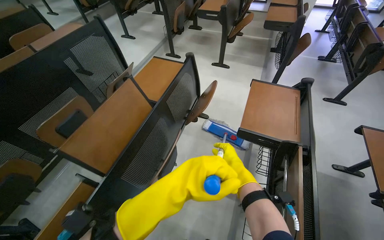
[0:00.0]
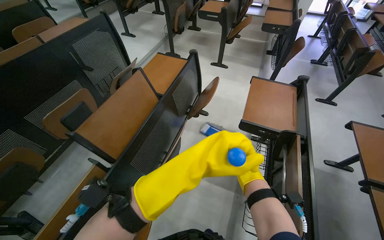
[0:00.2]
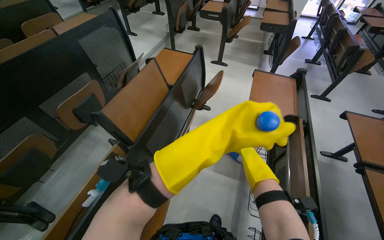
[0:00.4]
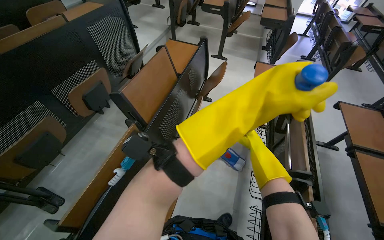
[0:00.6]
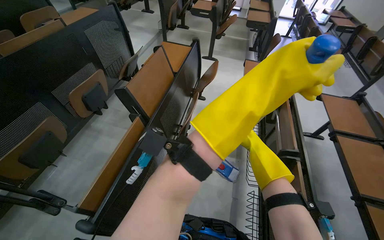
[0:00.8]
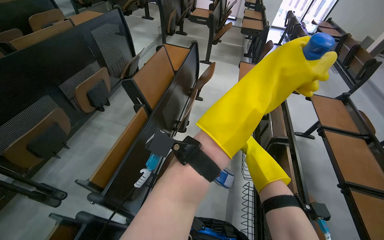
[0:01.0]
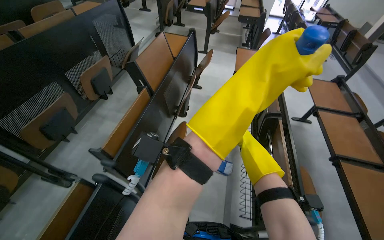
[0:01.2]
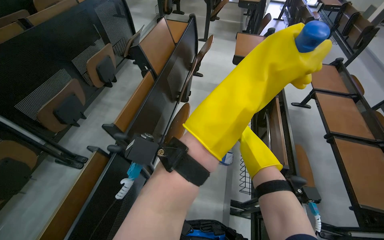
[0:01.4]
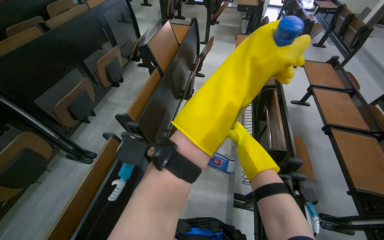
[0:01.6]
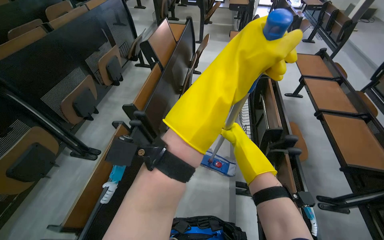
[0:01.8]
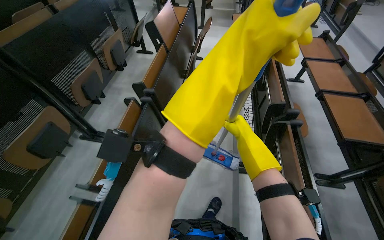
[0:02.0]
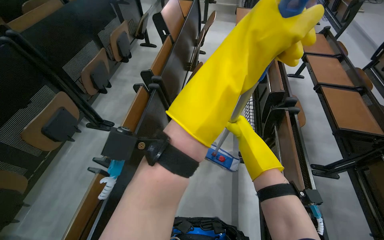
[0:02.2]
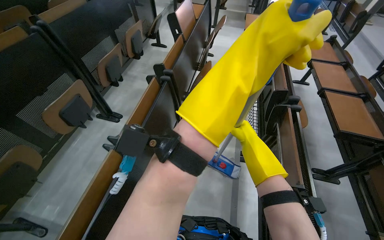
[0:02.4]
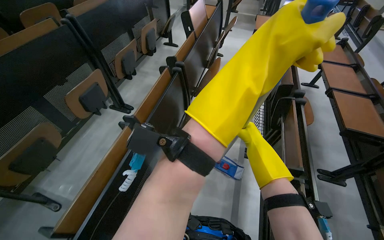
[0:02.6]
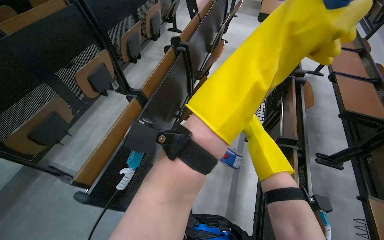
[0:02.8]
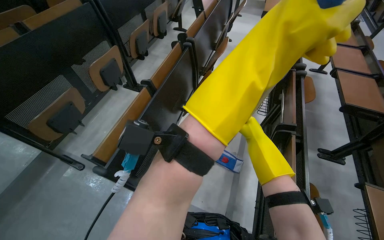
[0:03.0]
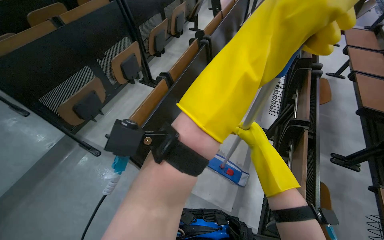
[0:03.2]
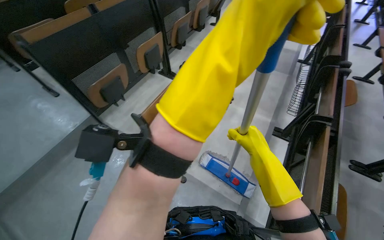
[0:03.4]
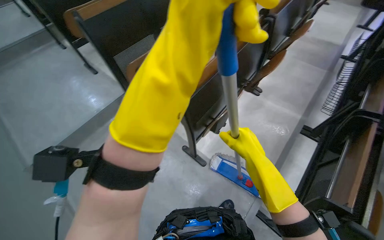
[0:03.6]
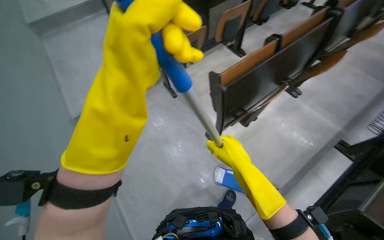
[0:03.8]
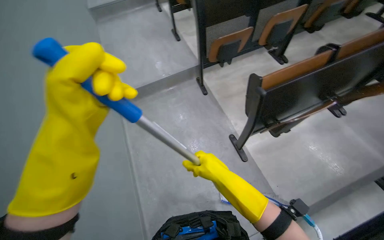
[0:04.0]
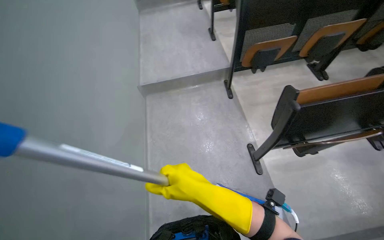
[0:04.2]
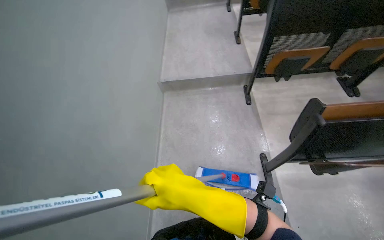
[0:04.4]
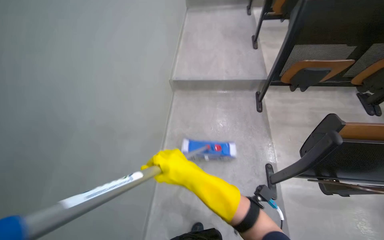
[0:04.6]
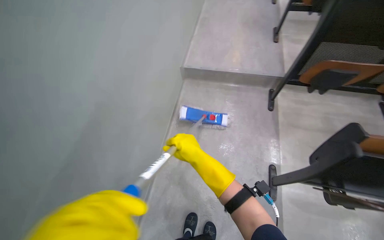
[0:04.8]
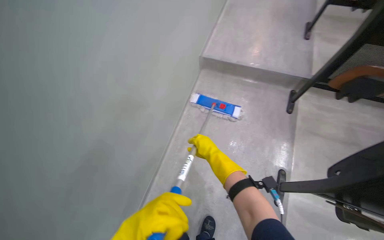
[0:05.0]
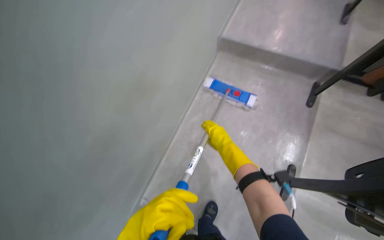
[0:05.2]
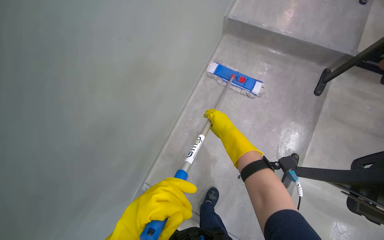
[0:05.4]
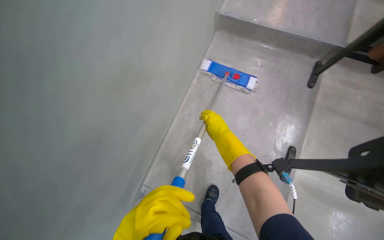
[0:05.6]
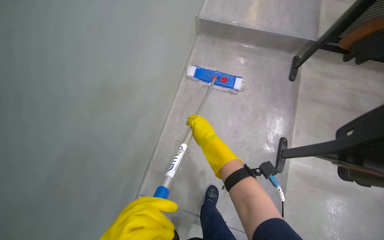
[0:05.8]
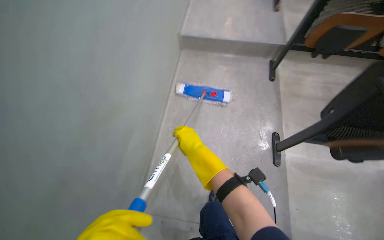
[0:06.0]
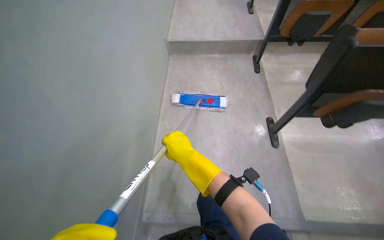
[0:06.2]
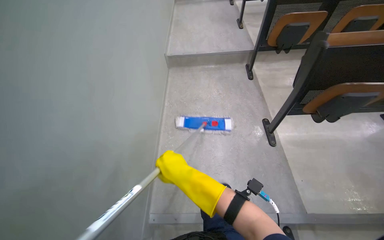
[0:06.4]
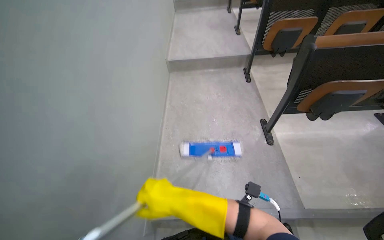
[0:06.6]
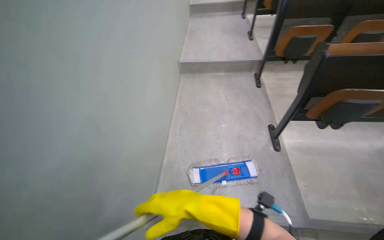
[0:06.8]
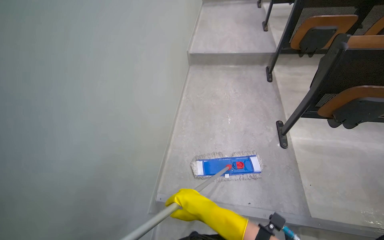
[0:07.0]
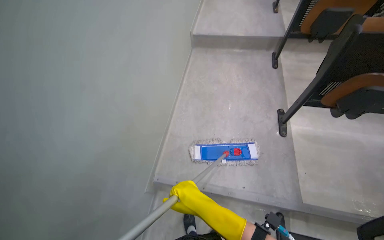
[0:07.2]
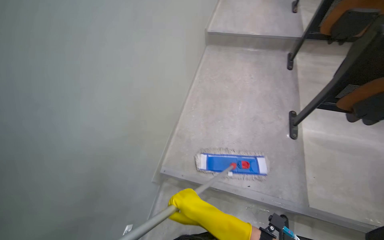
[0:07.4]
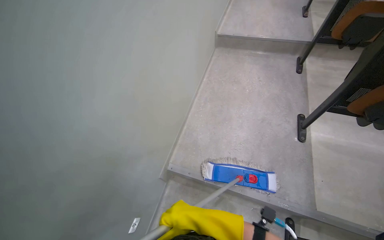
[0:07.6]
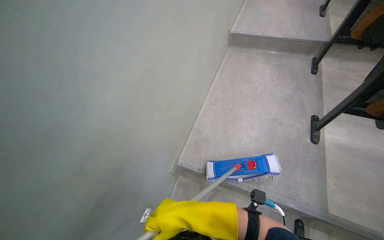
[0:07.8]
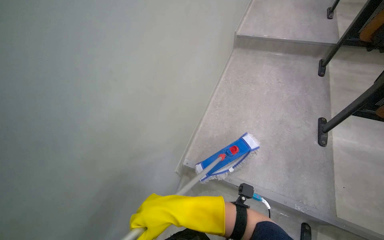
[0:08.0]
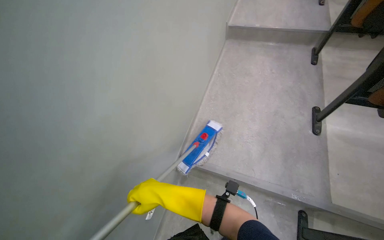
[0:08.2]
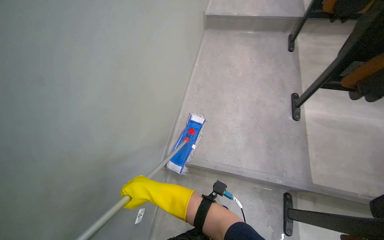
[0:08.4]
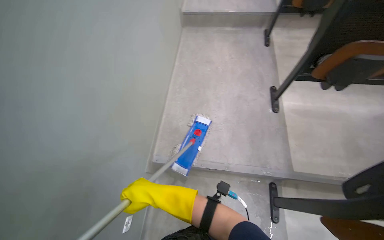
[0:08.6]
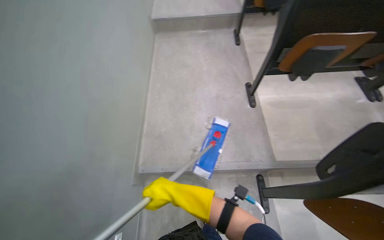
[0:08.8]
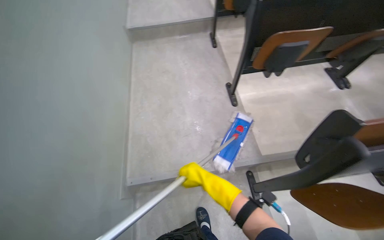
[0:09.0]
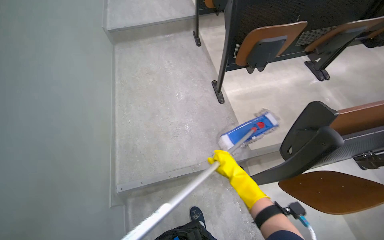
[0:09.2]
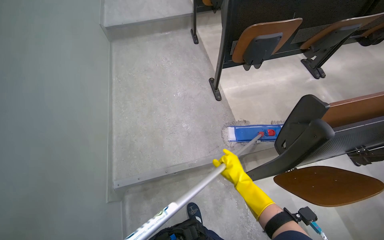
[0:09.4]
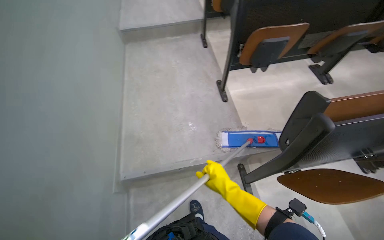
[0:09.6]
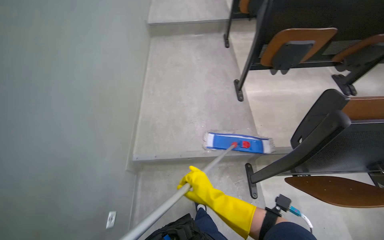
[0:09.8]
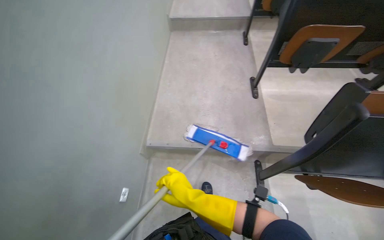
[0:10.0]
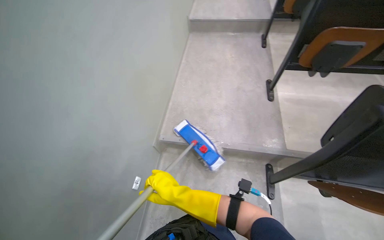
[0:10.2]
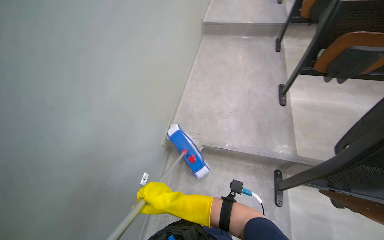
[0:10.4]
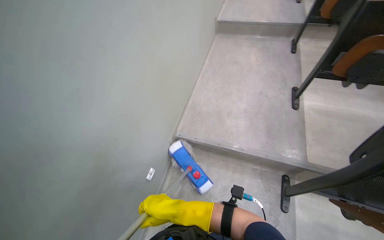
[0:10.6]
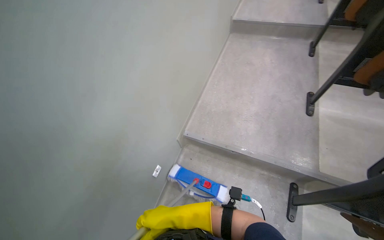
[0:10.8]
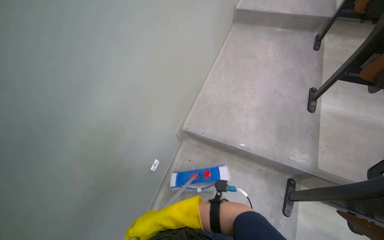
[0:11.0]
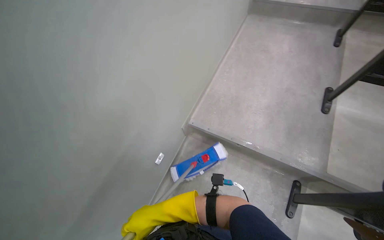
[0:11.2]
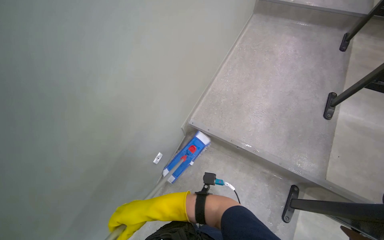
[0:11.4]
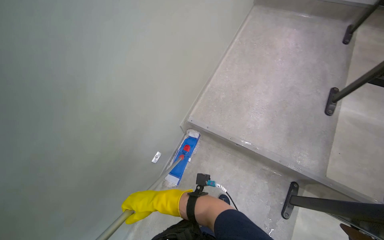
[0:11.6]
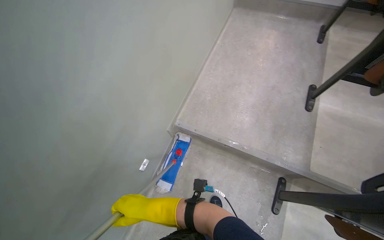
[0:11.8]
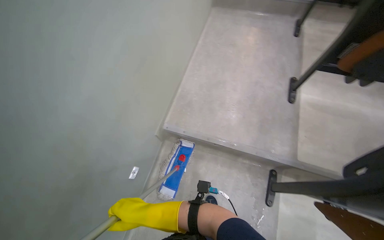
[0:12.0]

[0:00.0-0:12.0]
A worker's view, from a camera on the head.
Job: mopping floor.
The whole recording: Mopping lecture hall floor. The worker mops the floor of the lecture hall, moving the mop through the aisles between seats.
0:00.0 to 0:01.6: The camera is carried approximately 1 m.
0:01.6 to 0:03.0: The head travels roughly 80 cm.
0:03.0 to 0:04.4: The wearer moves approximately 50 cm. The head turns to the left by approximately 70 degrees.
0:04.4 to 0:06.0: The wearer looks some 15 degrees further downward.
0:06.0 to 0:07.6: The right hand goes about 35 cm down the picture.
0:07.6 to 0:09.0: The wearer's head swings about 30 degrees to the right.
0:09.0 to 0:10.4: The head rotates about 20 degrees to the left. The right hand moves nearer to the camera and to the left, roughly 30 cm.
0:10.4 to 0:12.0: The right hand moves roughly 10 cm nearer to the camera and comes back.

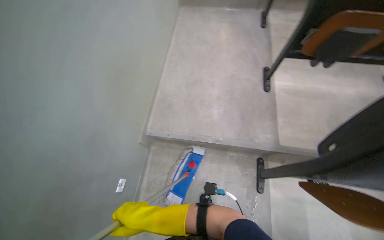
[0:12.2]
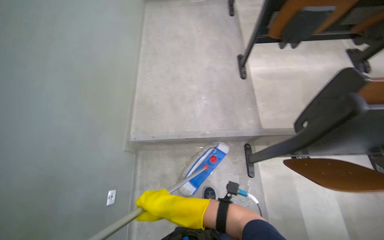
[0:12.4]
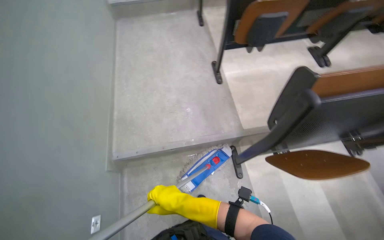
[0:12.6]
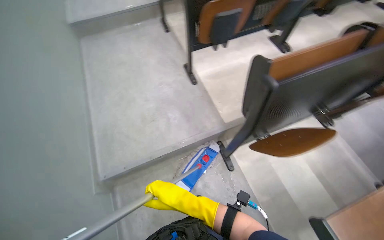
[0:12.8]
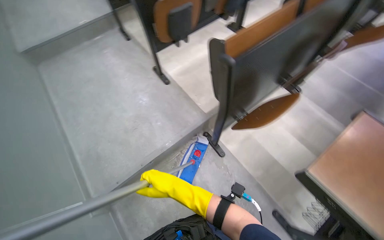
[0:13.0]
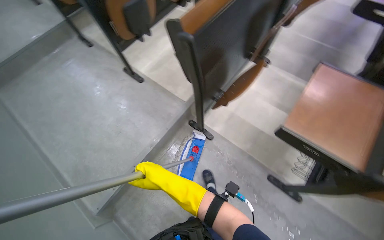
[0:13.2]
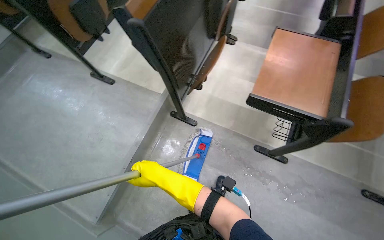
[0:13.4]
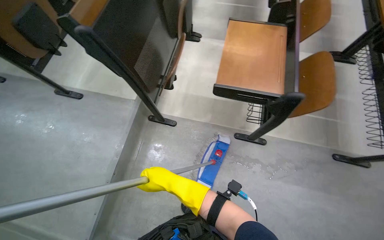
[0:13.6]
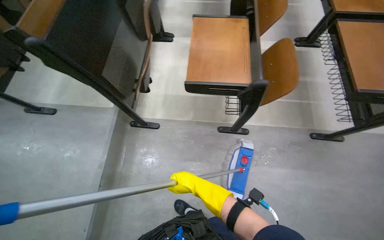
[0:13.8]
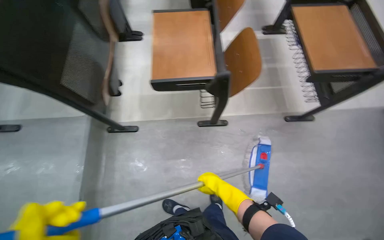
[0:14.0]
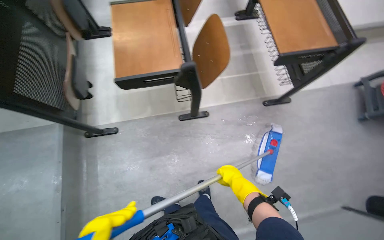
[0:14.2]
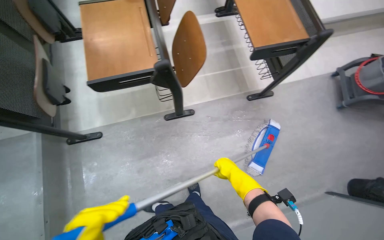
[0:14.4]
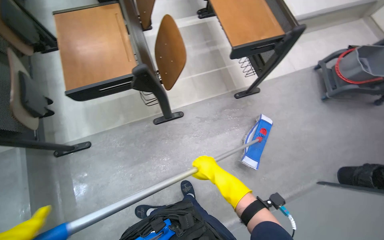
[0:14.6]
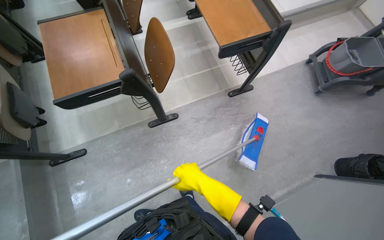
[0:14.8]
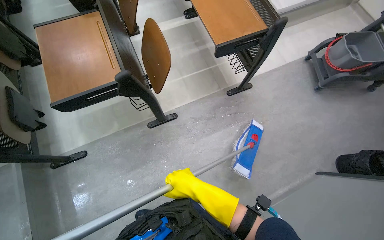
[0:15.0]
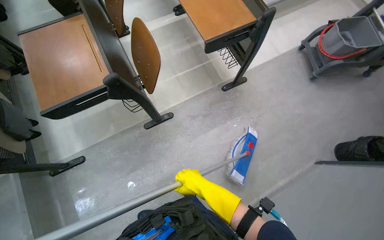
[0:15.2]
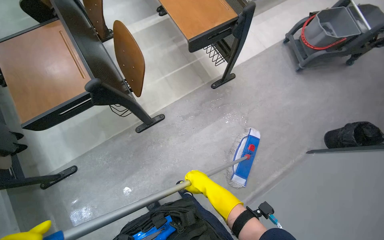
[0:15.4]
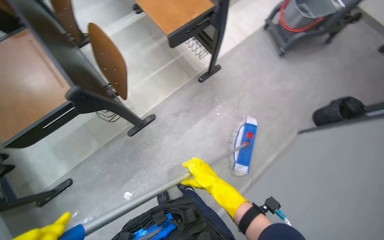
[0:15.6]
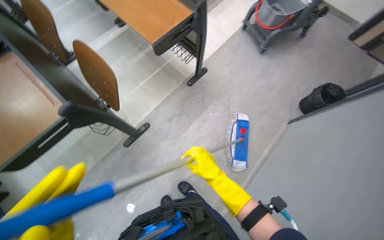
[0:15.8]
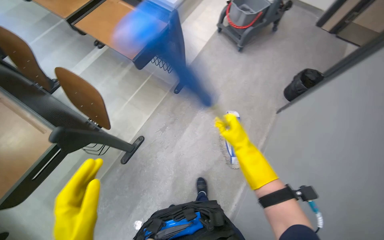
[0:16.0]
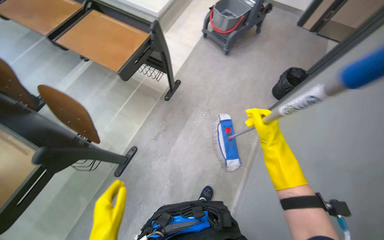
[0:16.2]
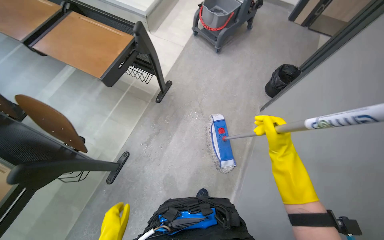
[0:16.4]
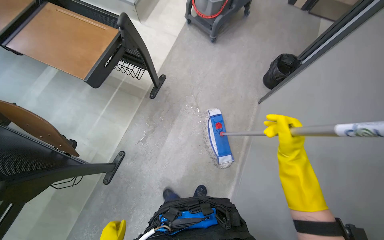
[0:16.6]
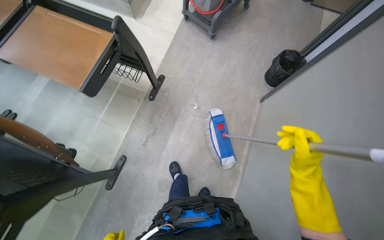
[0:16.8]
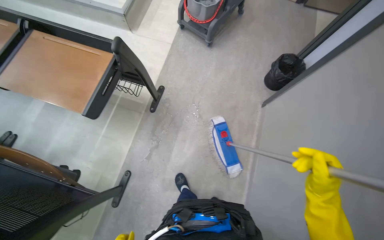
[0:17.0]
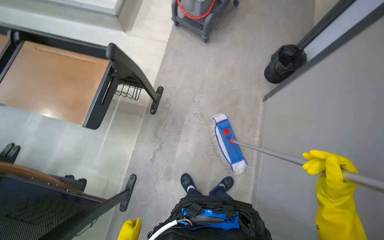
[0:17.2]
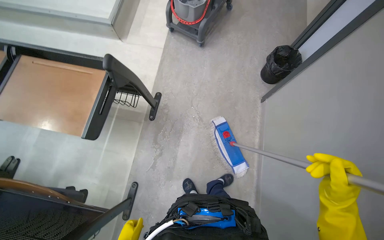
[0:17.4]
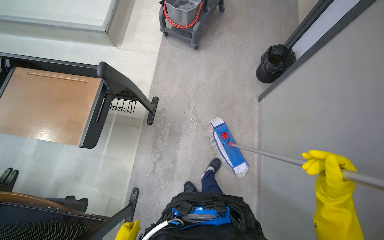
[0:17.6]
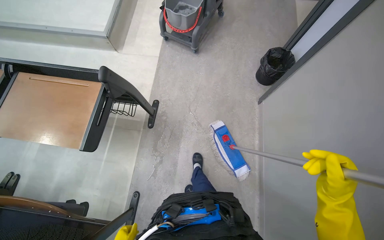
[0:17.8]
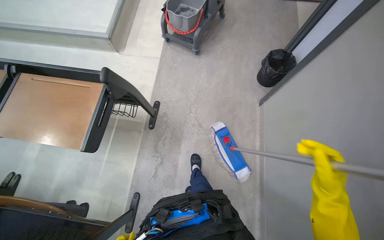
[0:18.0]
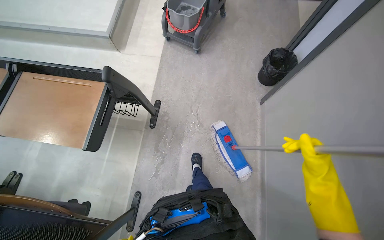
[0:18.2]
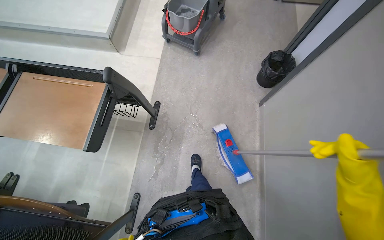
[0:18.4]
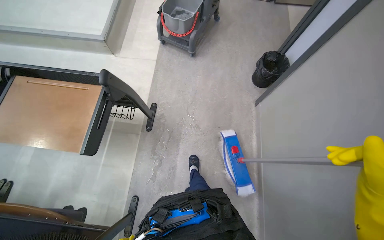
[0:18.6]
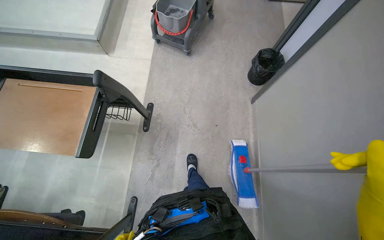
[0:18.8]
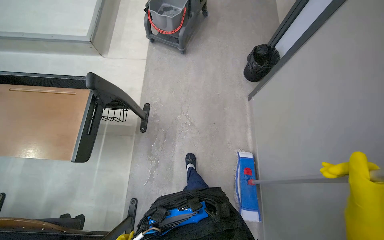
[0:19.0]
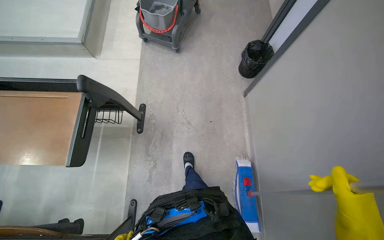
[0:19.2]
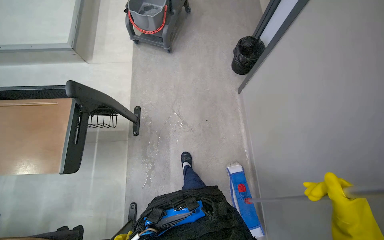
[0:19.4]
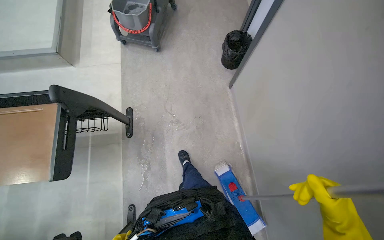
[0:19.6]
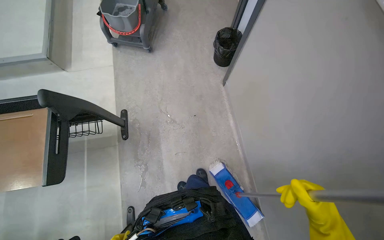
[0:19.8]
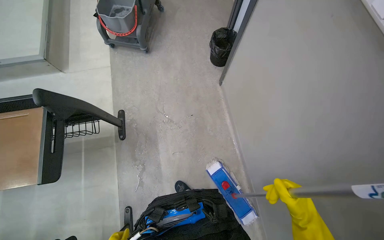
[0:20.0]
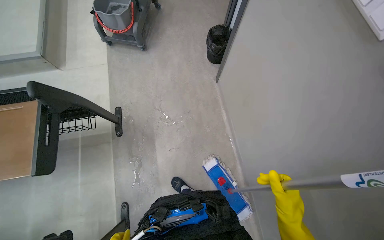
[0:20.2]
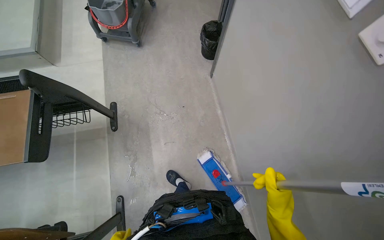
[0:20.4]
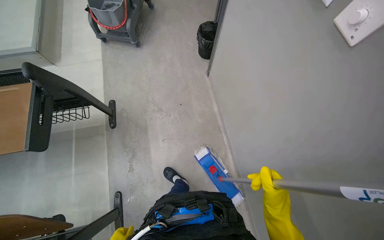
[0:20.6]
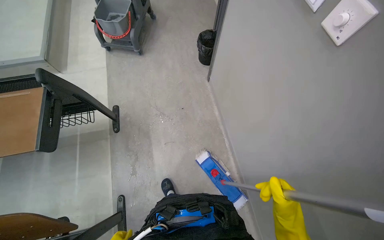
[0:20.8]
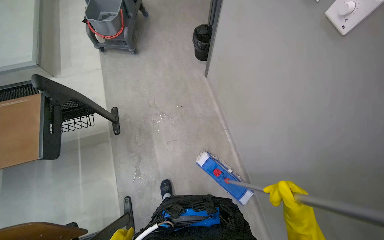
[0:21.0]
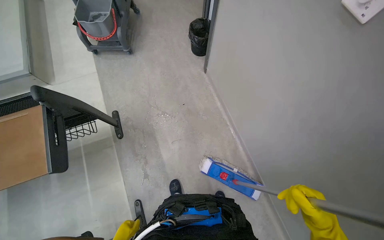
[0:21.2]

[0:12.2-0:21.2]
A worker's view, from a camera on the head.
Job: mopping floor.
The whole recording: Mopping lecture hall floor. The worker mops the floor of the lecture hall, moving the mop through the aisles between seats.
0:12.2 to 0:13.8: The camera is carried some 40 cm. The head turns to the right by about 95 degrees.
0:13.8 to 0:15.2: The camera travels to the right, about 40 cm. The wearer's head swings some 35 degrees to the right.
0:15.2 to 0:16.6: The wearer looks approximately 40 degrees further to the right.
